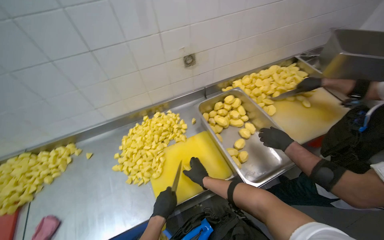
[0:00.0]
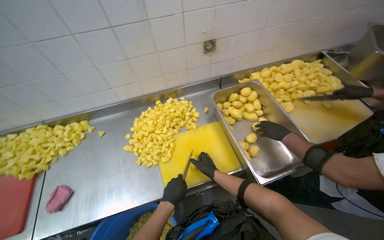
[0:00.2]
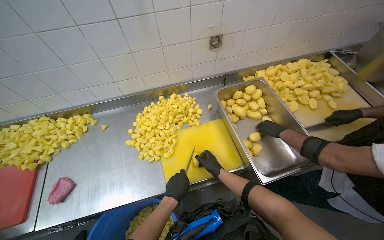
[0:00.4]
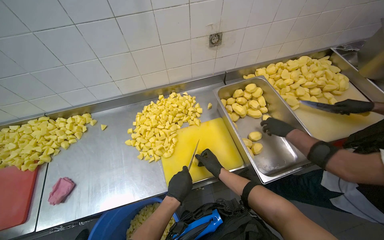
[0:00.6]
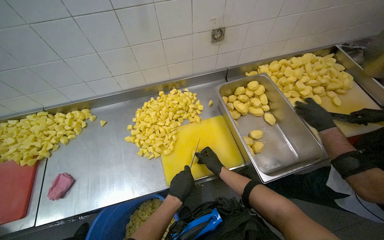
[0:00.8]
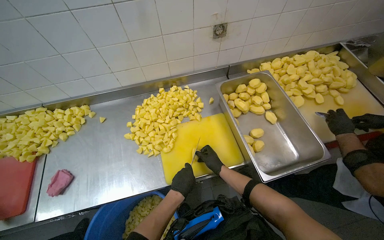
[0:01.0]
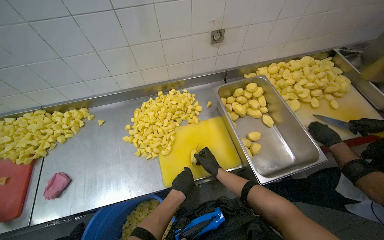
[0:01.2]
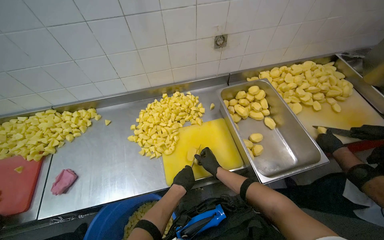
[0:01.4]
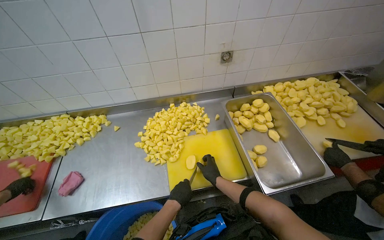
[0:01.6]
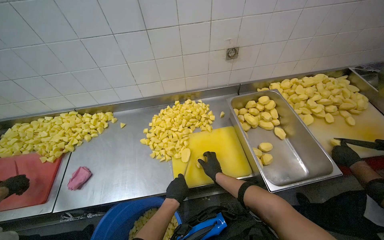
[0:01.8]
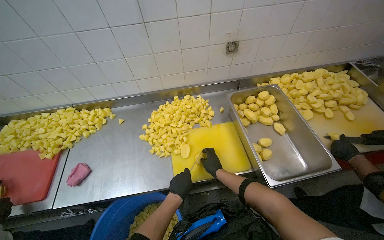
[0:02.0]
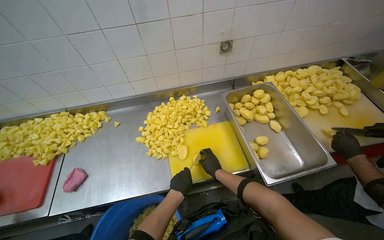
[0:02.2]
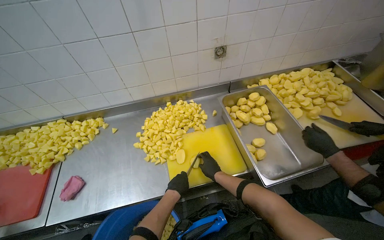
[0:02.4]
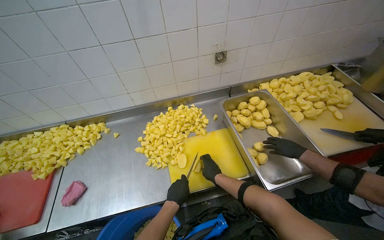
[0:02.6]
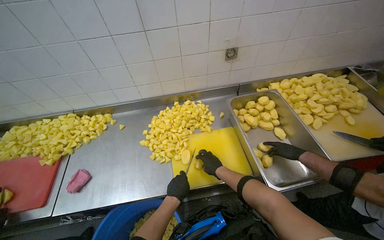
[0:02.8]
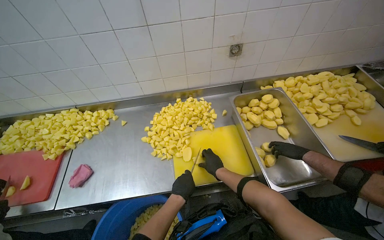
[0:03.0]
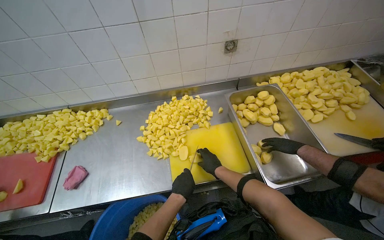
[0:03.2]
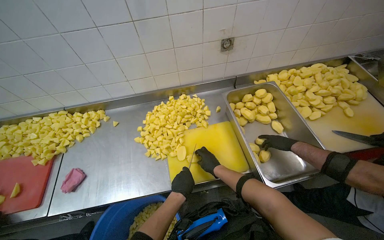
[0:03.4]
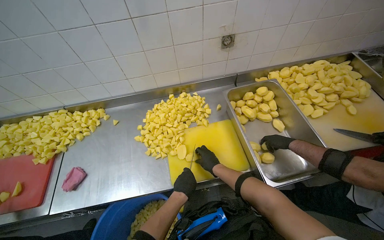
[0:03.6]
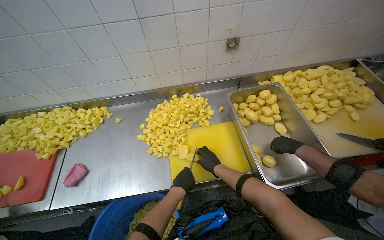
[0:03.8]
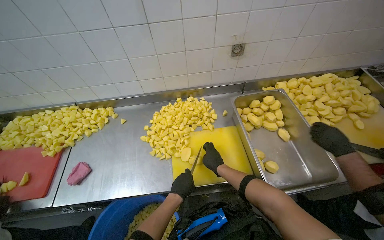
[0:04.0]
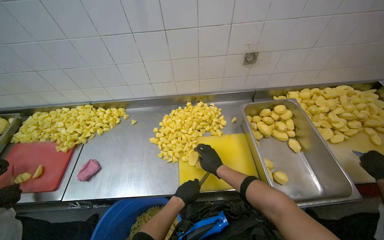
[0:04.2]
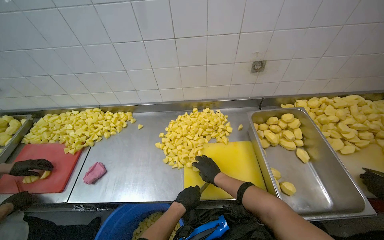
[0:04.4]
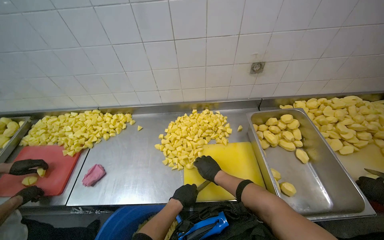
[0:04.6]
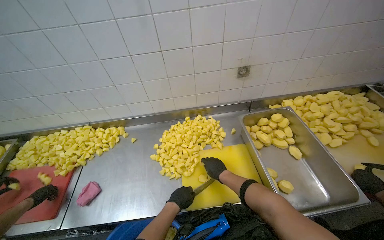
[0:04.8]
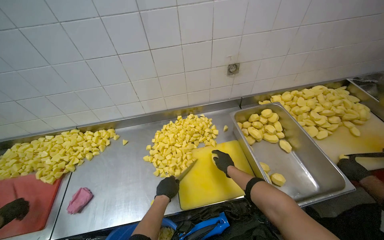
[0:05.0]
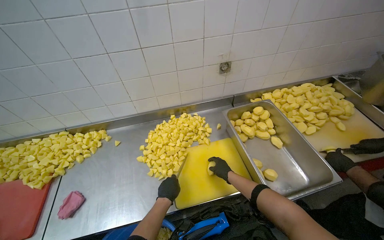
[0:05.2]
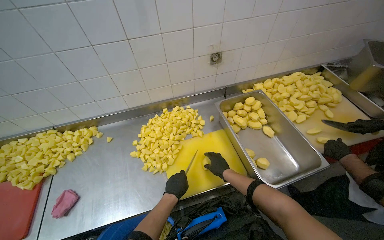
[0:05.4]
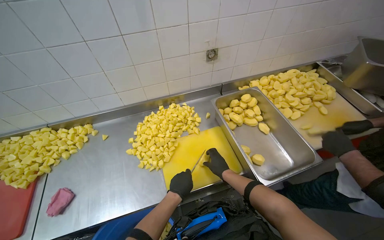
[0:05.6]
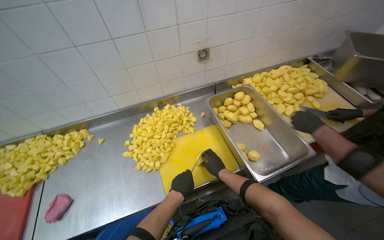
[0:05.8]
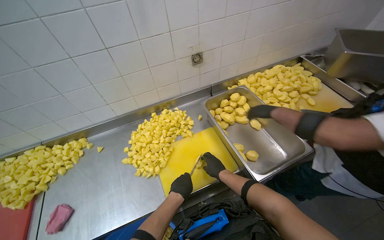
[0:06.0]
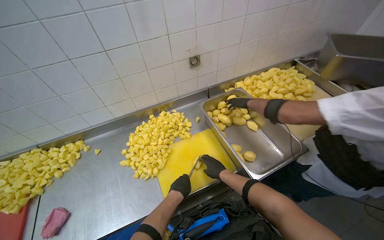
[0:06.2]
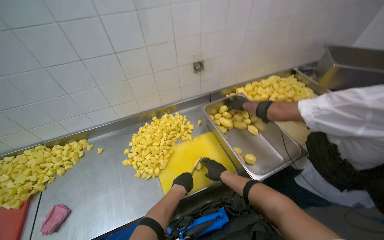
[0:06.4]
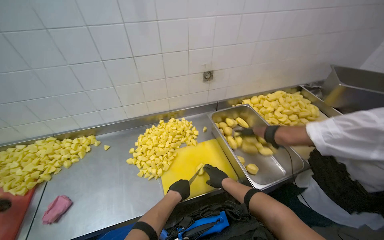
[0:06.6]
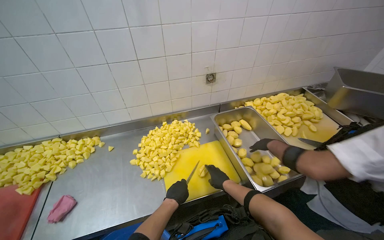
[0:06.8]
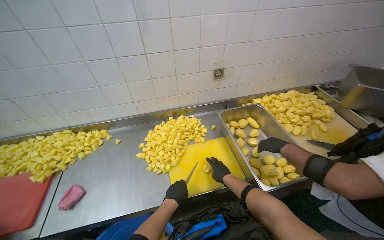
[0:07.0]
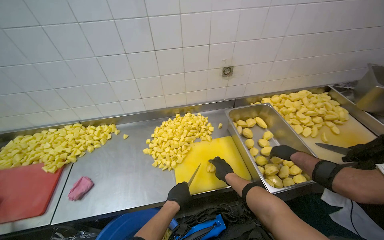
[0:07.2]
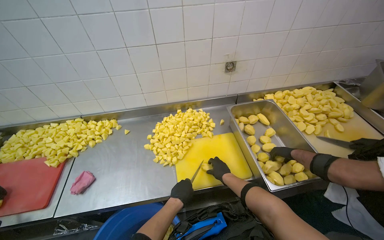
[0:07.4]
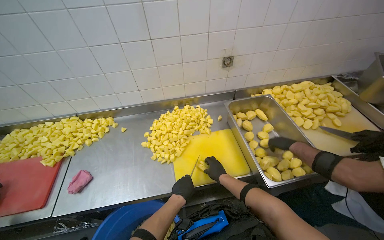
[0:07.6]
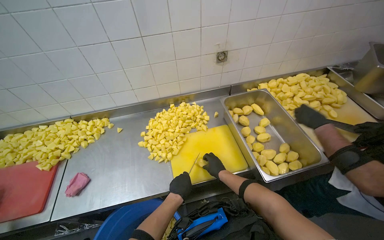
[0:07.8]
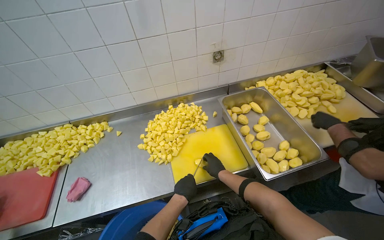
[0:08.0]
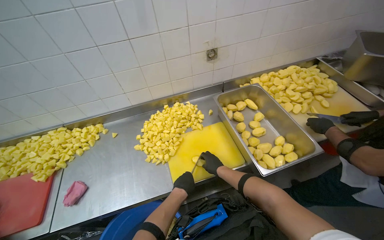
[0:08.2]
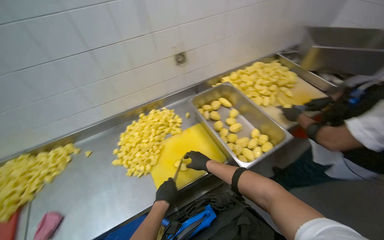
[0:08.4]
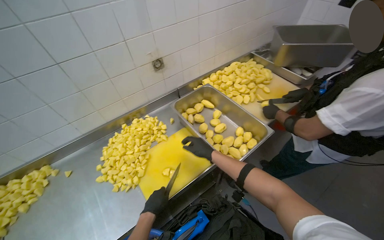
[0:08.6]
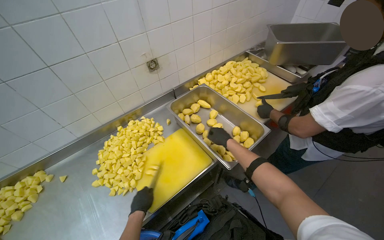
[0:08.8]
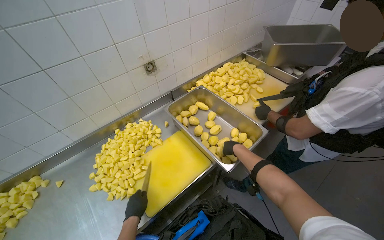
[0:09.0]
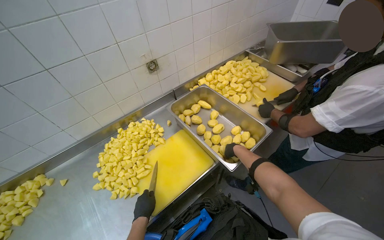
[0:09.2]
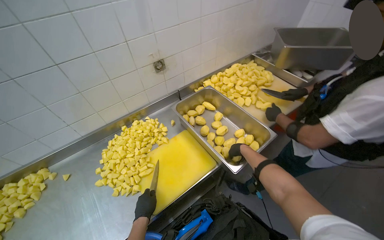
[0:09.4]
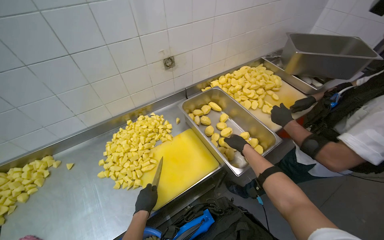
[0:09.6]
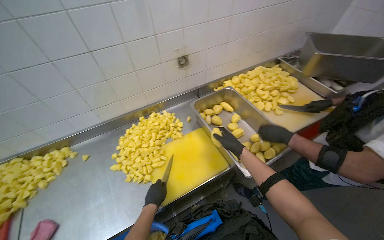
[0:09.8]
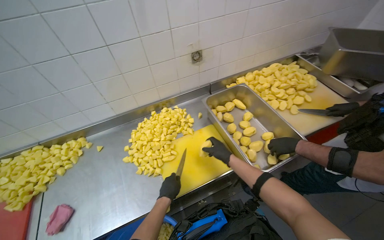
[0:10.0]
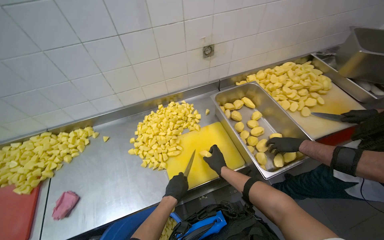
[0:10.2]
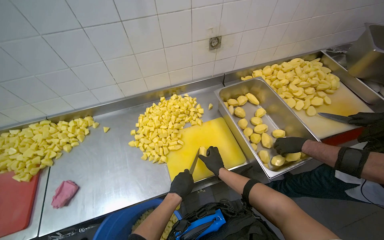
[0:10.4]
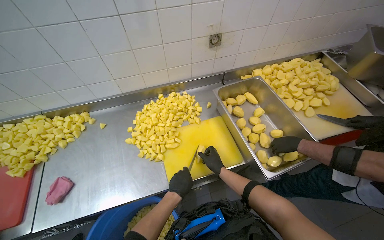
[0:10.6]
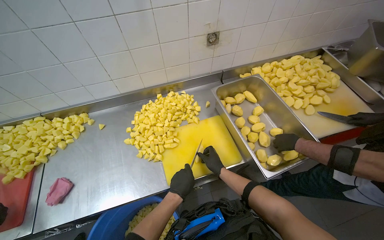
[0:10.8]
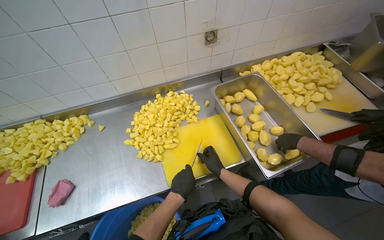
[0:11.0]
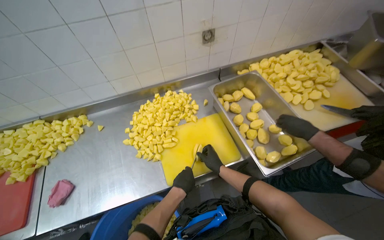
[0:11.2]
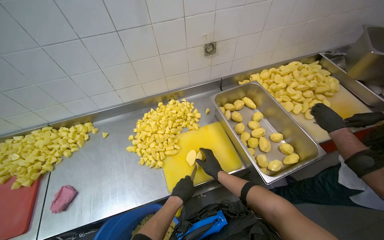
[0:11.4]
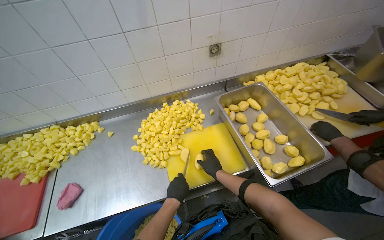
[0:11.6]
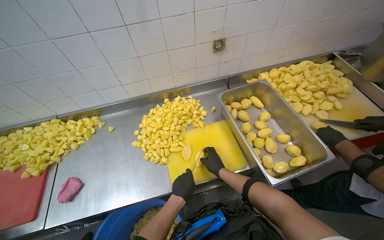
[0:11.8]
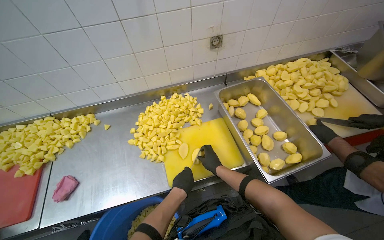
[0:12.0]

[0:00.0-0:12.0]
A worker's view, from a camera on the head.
Job: preparing food.
The whole recording: Cutting potatoes into cubes. The worker continues cutting peeled potatoes into cubes on a yellow cutting board.
0:00.0 to 0:01.6: The hands make small movements and keep their place.
0:01.6 to 0:03.0: The hands are busy where they are.
0:03.0 to 0:04.4: The hands stay close to where they were, moving slightly.
0:04.4 to 0:06.0: The wearer's head swings roughly 20 degrees to the right.
0:06.0 to 0:07.6: The hands make small movements and keep their place.
0:07.6 to 0:09.0: The wearer's head swings approximately 30 degrees to the right. The right hand heads to the right and up the picture, covering some 25 cm.
0:09.0 to 0:10.4: The head rotates about 20 degrees to the left. The right hand moves to the left and down the picture, about 25 cm.
0:10.4 to 0:12.0: The hands are busy where they are.

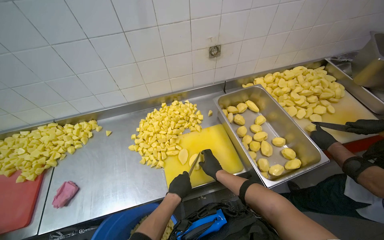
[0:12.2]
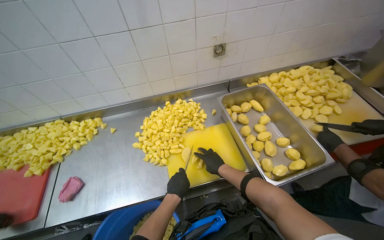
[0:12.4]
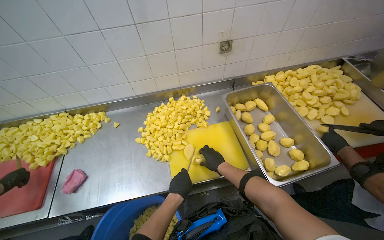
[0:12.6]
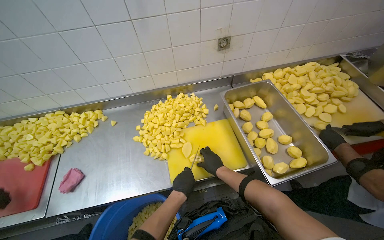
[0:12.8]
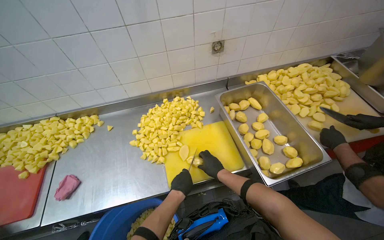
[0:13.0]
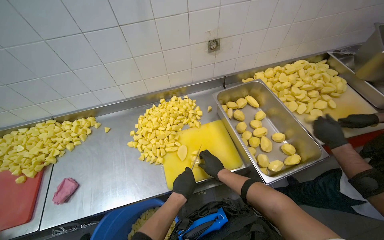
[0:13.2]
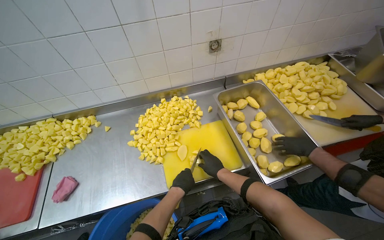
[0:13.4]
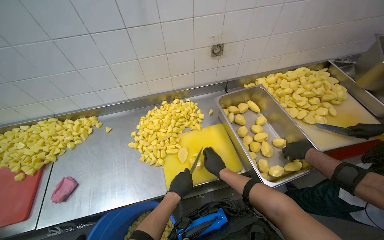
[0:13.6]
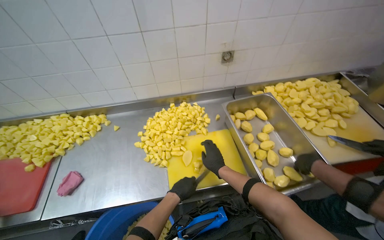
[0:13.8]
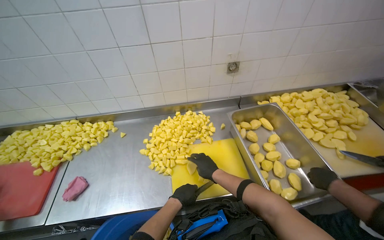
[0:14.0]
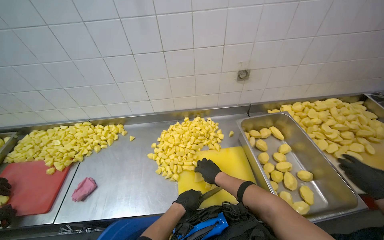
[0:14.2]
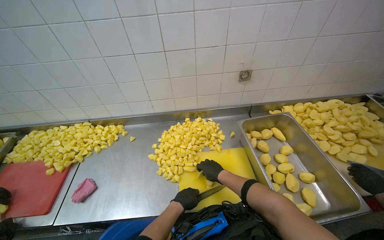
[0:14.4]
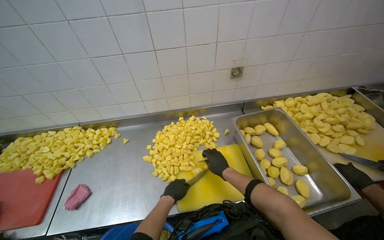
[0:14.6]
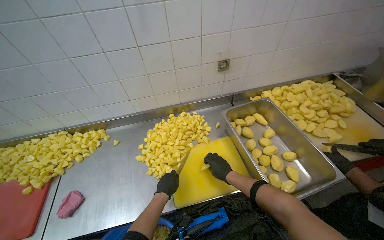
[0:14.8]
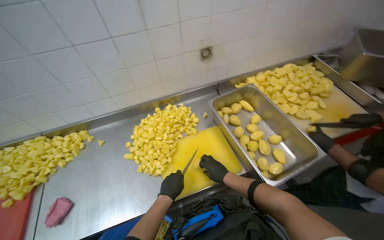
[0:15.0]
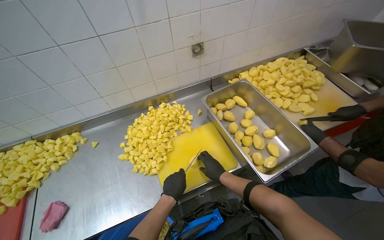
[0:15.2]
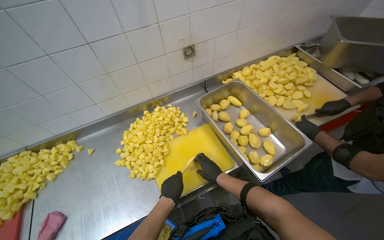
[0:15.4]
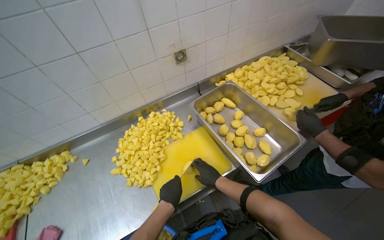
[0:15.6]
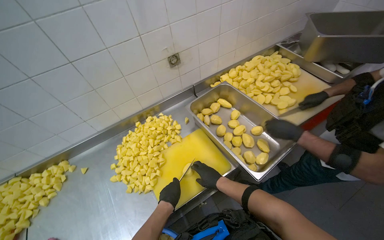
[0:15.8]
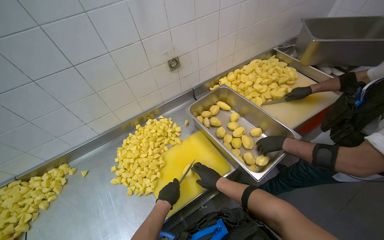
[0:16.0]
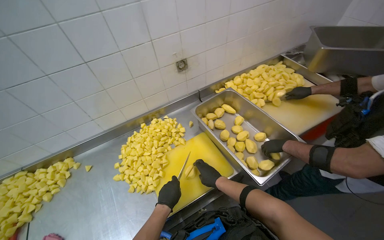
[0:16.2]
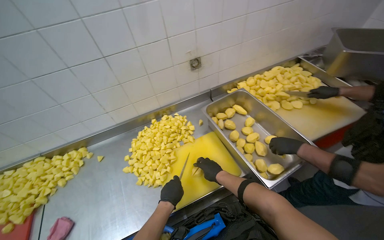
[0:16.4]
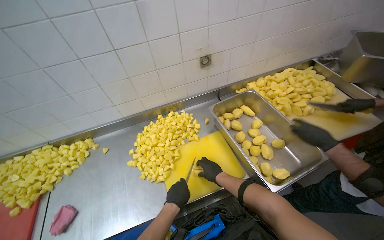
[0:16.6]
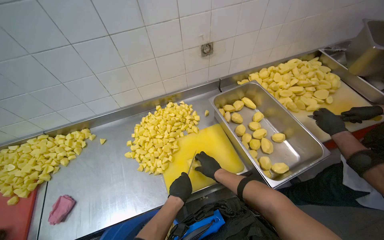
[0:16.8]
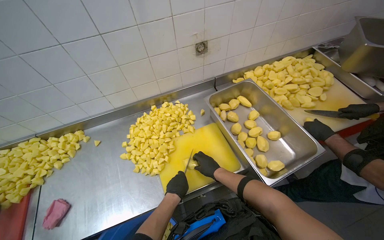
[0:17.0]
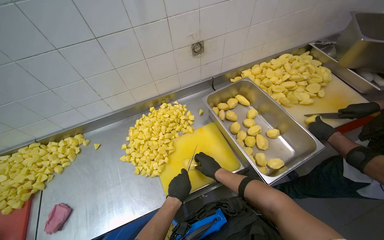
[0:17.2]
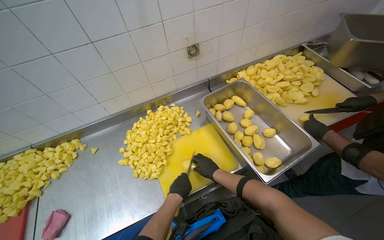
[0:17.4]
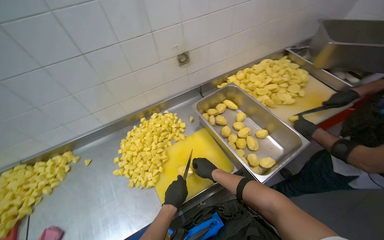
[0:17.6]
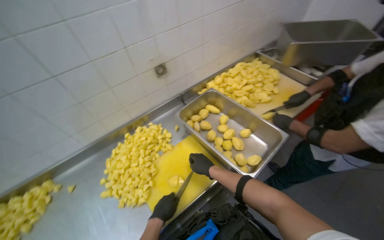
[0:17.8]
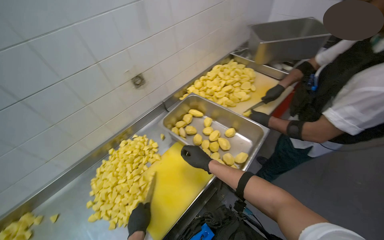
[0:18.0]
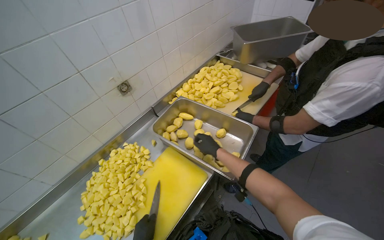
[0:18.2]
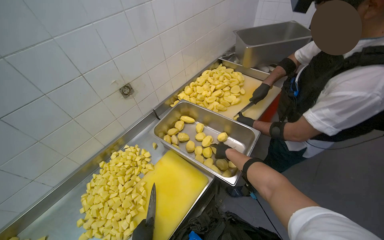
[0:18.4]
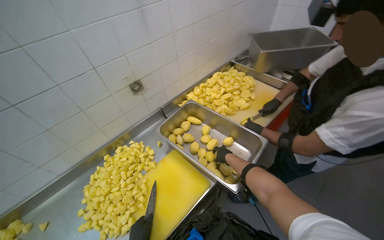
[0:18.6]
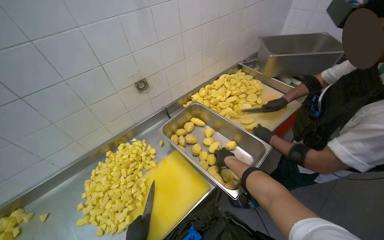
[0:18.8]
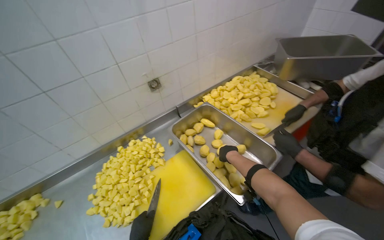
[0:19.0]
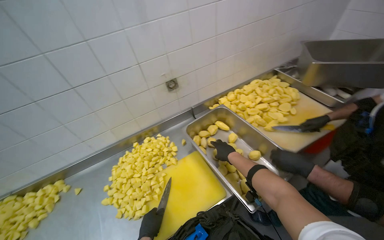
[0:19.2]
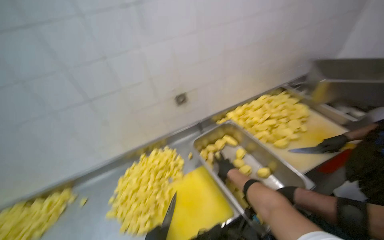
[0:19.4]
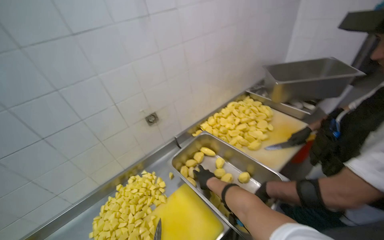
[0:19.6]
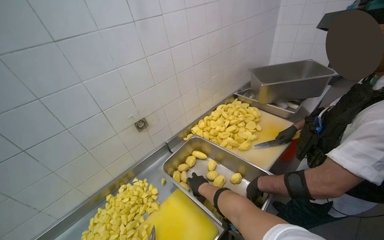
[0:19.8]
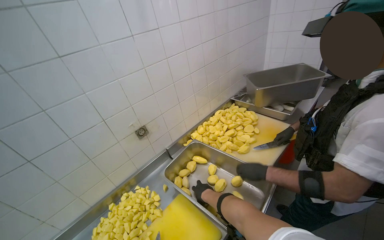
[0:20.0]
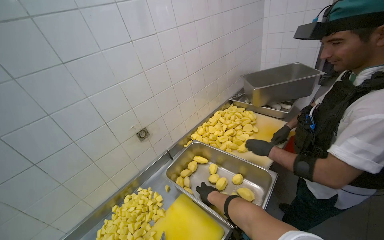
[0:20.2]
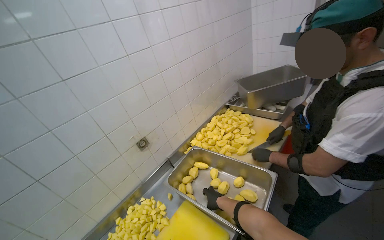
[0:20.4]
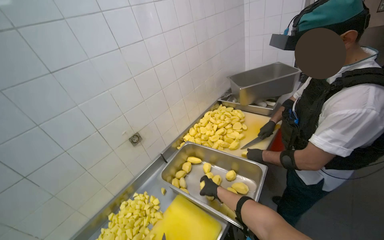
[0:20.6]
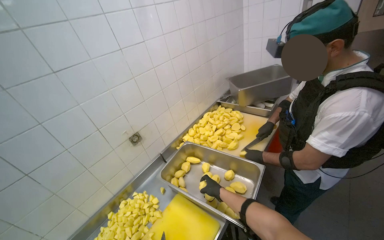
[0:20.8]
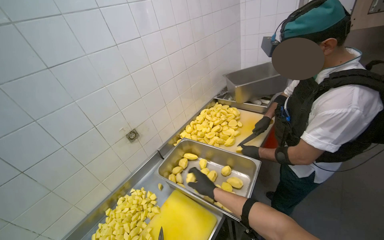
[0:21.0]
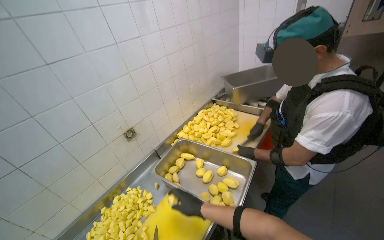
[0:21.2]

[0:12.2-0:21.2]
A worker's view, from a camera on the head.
Job: preparing food.
The whole recording: Cutting potatoes into cubes. The worker continues cutting peeled potatoes into cubes on a yellow cutting board.
0:12.2 to 0:13.8: The hands make small movements and keep their place.
0:13.8 to 0:15.2: The right hand travels down the picture by approximately 10 cm.
0:15.2 to 0:16.6: The hands are busy where they are.
0:16.6 to 0:18.2: The wearer looks some 30 degrees further to the right.
0:19.8 to 0:21.2: The right hand travels nearer to the camera by about 15 cm.
